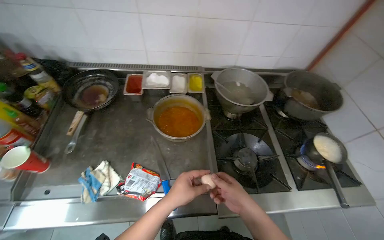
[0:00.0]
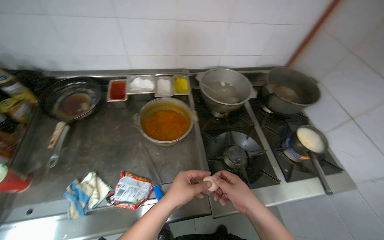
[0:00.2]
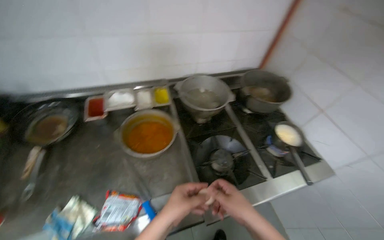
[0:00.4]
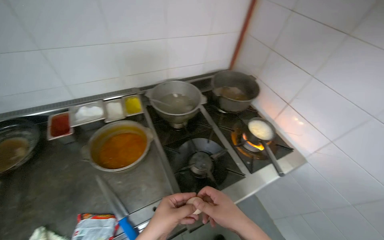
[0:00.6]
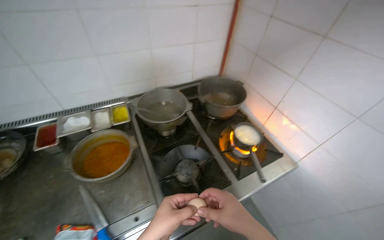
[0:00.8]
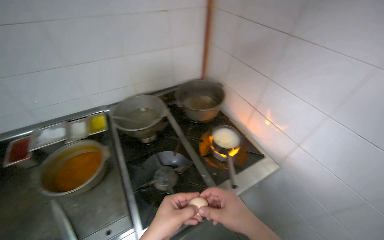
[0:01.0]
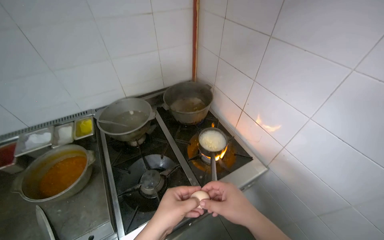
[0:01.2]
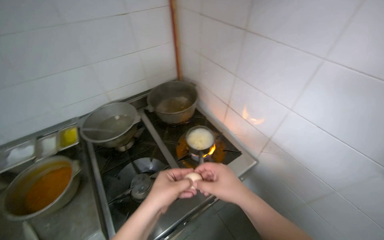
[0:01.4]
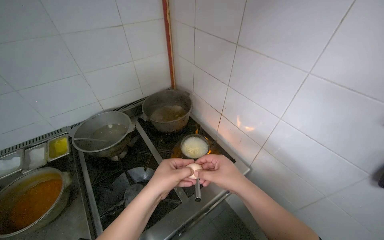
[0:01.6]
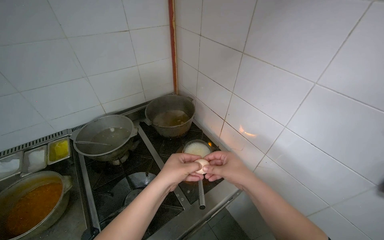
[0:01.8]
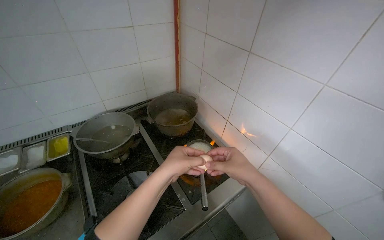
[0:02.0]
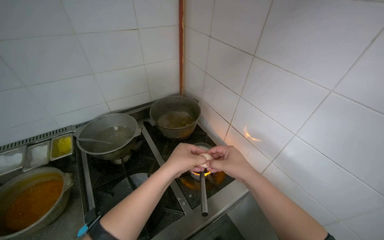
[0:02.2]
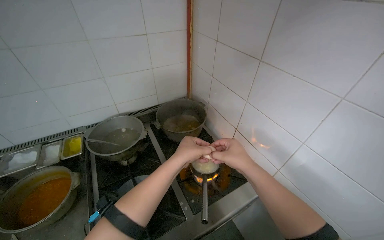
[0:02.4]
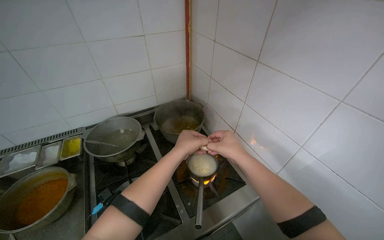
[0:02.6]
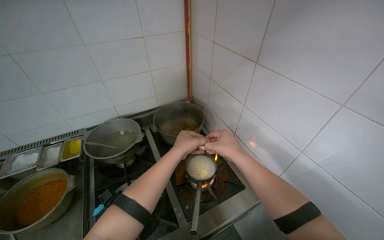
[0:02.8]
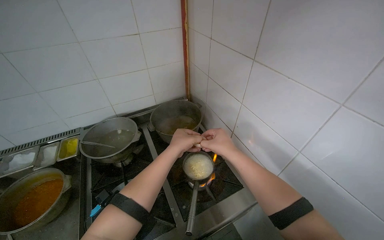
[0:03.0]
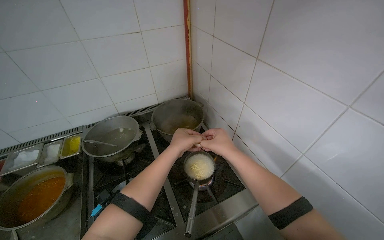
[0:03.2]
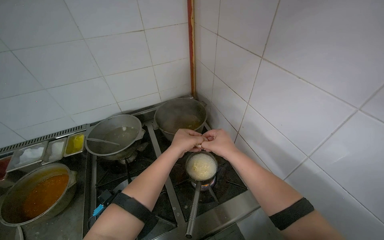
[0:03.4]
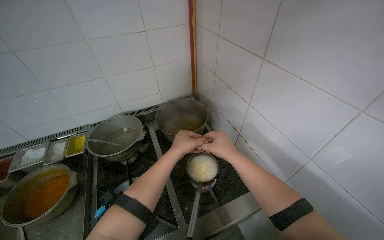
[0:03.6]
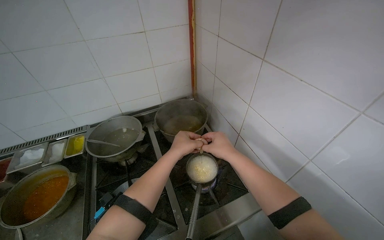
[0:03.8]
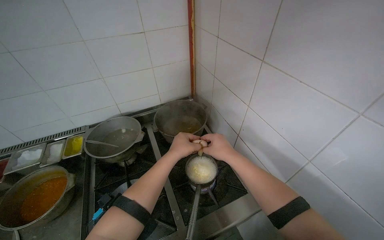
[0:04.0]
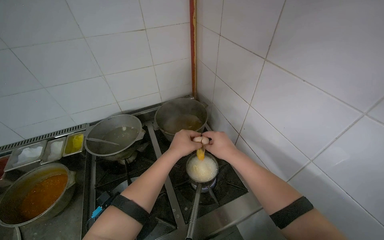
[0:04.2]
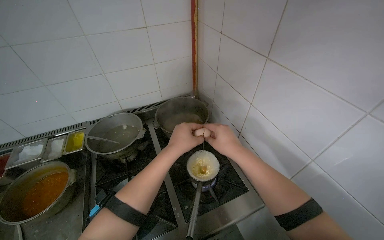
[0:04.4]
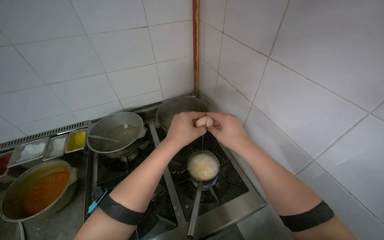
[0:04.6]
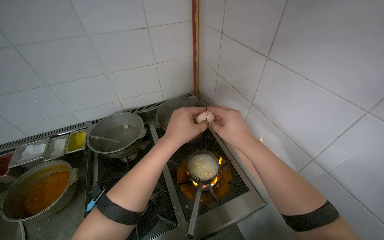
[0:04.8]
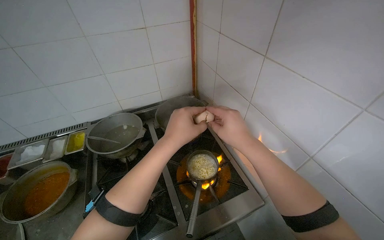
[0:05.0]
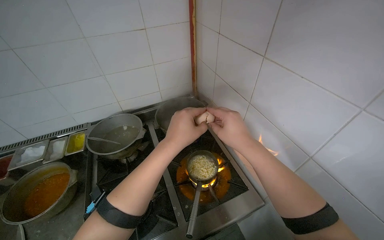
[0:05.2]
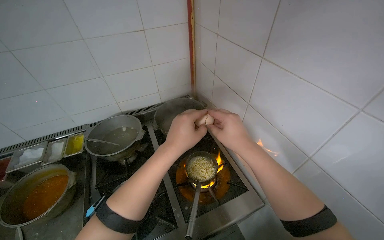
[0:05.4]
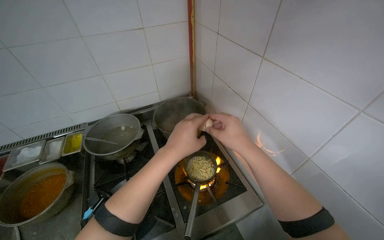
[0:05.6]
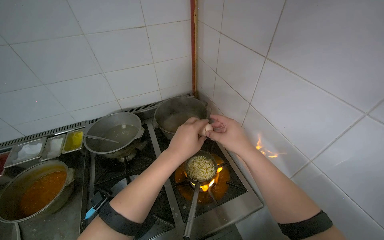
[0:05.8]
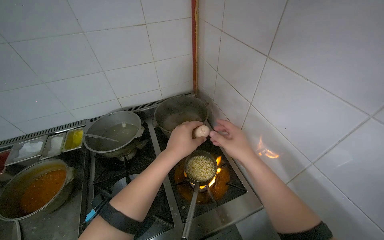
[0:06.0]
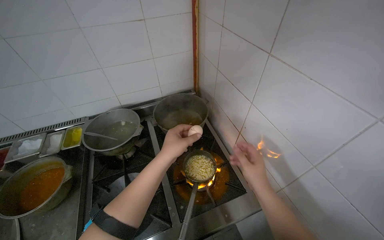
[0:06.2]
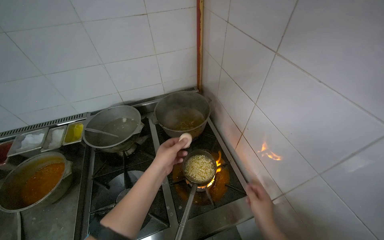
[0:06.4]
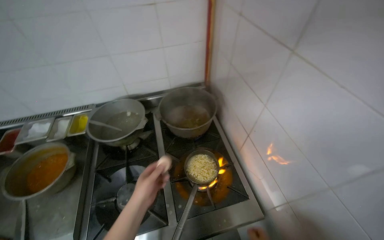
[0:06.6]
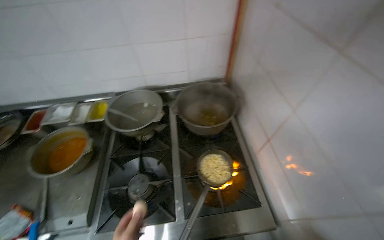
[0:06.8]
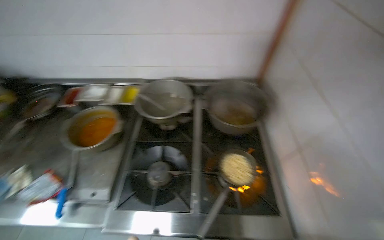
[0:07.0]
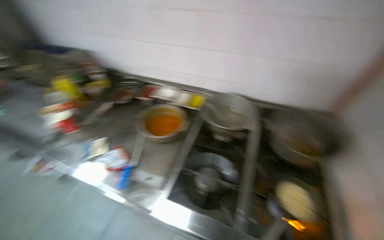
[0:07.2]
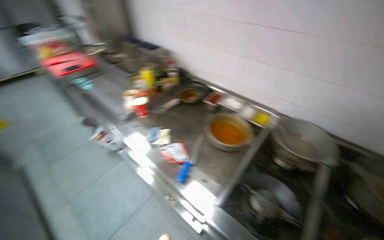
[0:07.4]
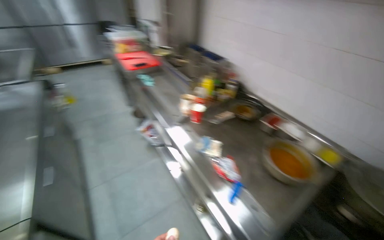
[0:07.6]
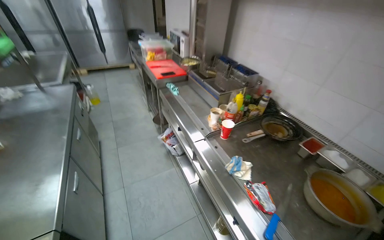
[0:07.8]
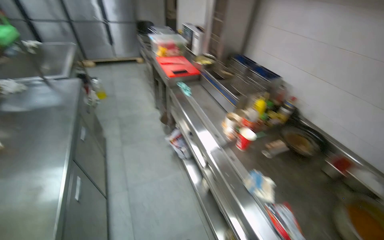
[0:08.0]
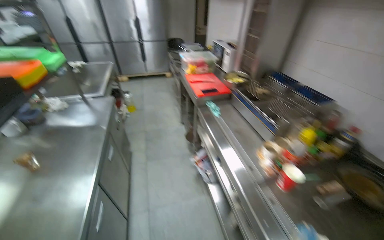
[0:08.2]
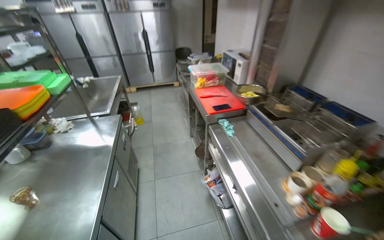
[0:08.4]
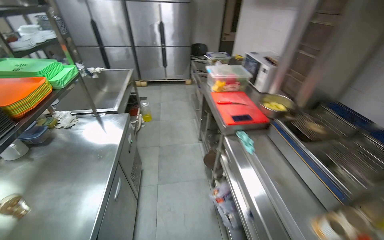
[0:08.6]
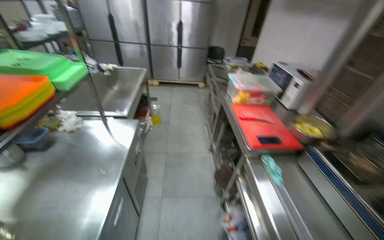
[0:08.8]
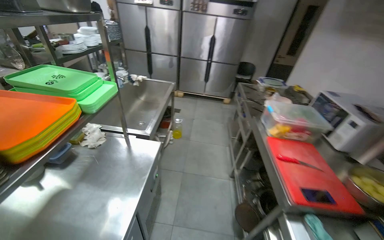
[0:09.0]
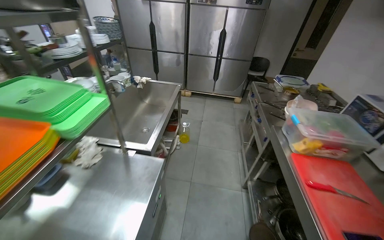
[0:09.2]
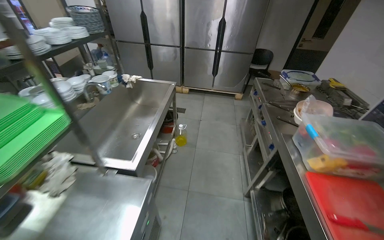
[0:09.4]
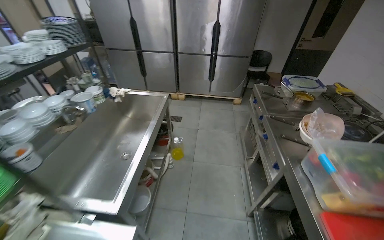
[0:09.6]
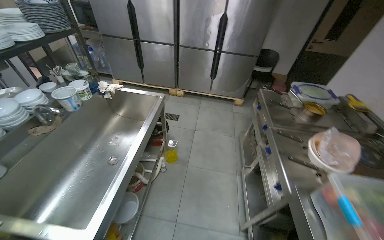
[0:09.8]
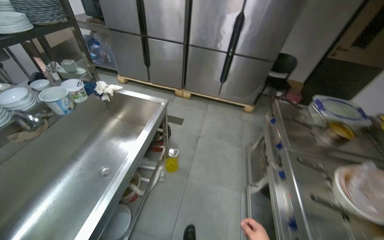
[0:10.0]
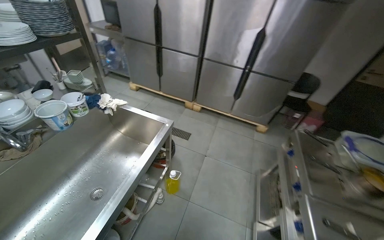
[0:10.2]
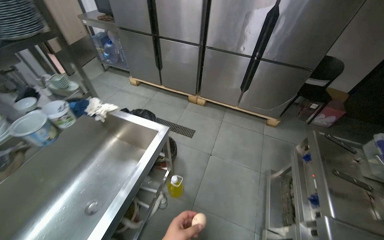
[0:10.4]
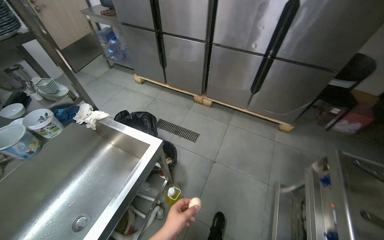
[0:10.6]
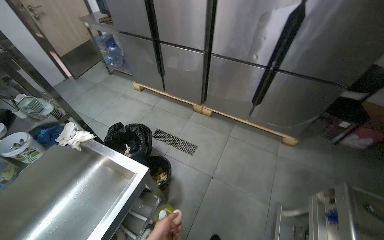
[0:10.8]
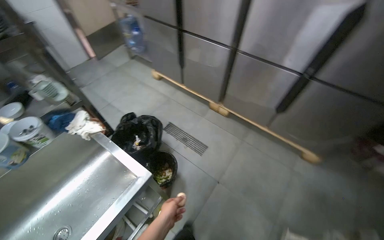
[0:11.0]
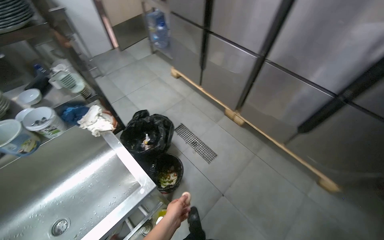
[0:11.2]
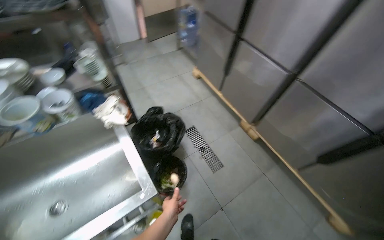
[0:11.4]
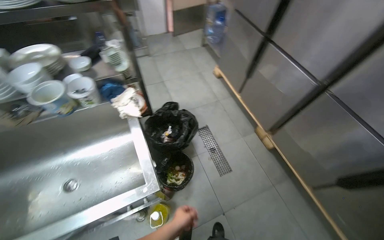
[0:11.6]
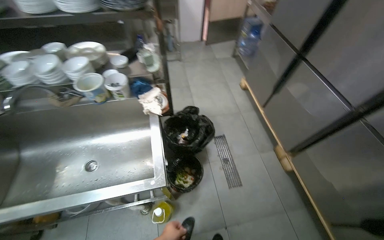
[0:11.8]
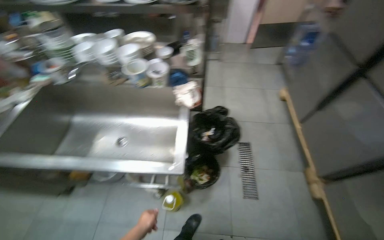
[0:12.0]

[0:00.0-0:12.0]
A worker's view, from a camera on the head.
Job: cooking food.
The whole recording: Cooking ingredients on stove. The worker adds ingredients to a pan and stirs the contents on the stove.
0:00.0 to 0:01.6: The wearer moves to the right, some 50 cm. The head rotates about 30 degrees to the right.
0:01.6 to 0:03.0: The two hands go approximately 20 cm farther from the camera and up the picture.
0:03.0 to 0:06.0: The hands stay close to where they were, moving slightly.
0:06.0 to 0:07.6: The camera travels about 60 cm. The wearer's head swings roughly 80 degrees to the left.
0:07.6 to 0:09.0: The camera travels roughly 1 m. The wearer's head swings approximately 40 degrees to the left.
0:09.0 to 0:10.4: The camera is carried some 1.5 m.
0:10.4 to 0:12.0: The camera is carried some 60 cm. The wearer's head swings about 75 degrees to the left.

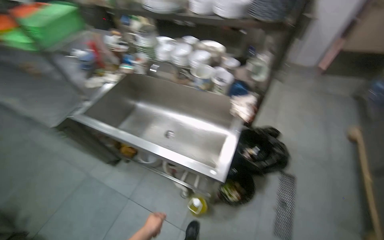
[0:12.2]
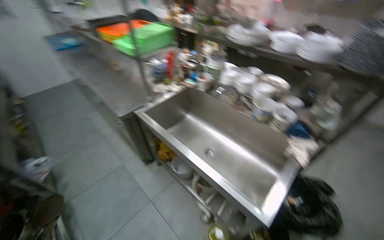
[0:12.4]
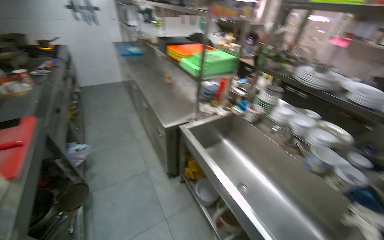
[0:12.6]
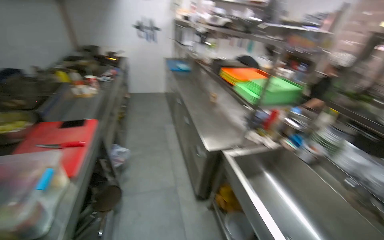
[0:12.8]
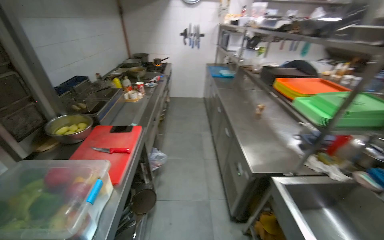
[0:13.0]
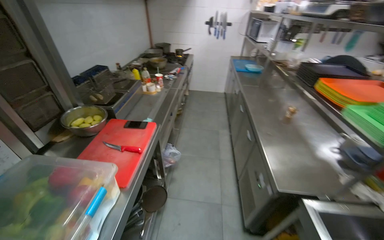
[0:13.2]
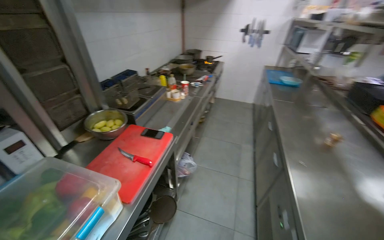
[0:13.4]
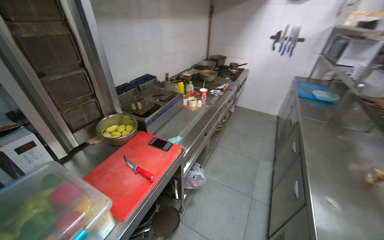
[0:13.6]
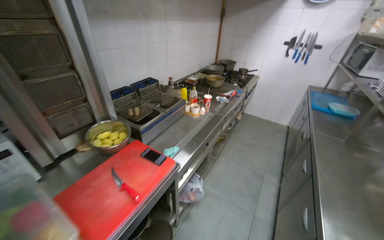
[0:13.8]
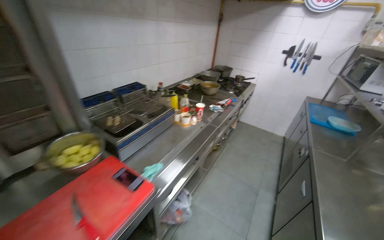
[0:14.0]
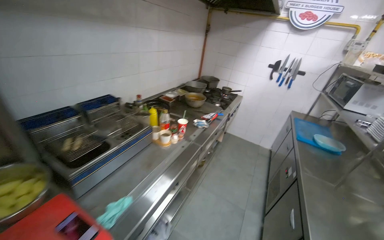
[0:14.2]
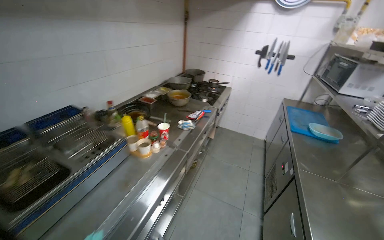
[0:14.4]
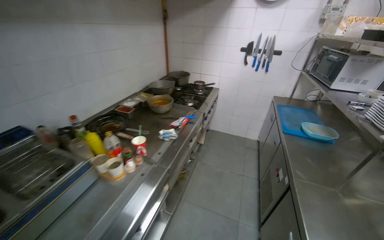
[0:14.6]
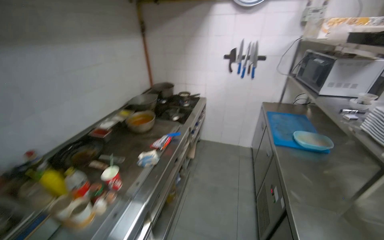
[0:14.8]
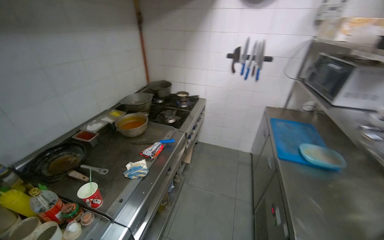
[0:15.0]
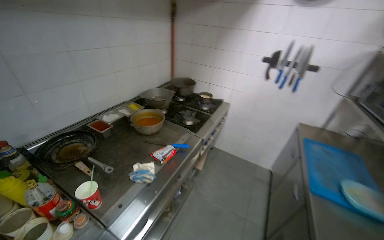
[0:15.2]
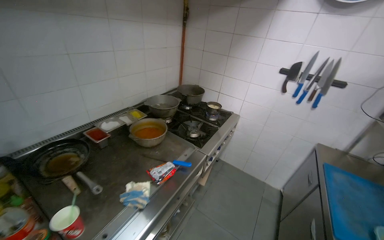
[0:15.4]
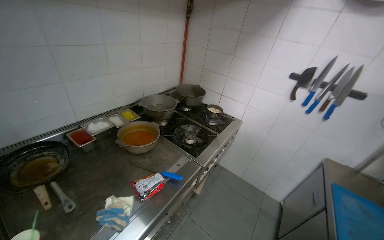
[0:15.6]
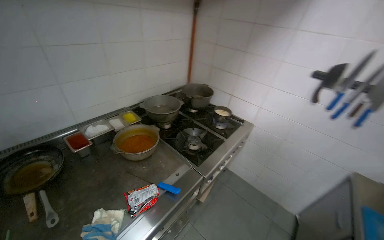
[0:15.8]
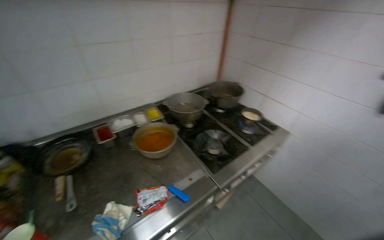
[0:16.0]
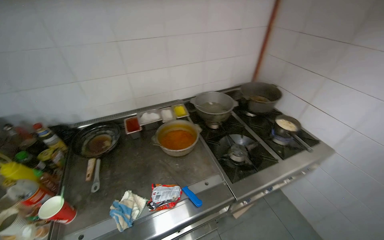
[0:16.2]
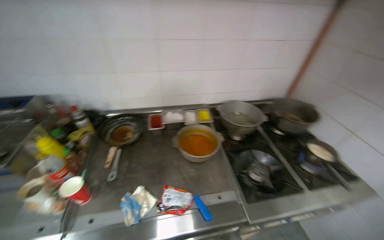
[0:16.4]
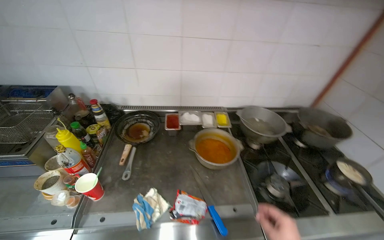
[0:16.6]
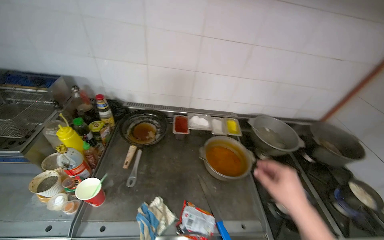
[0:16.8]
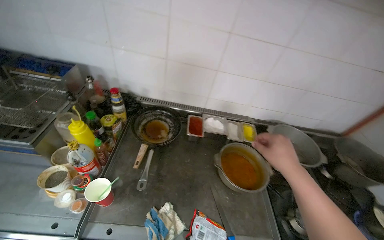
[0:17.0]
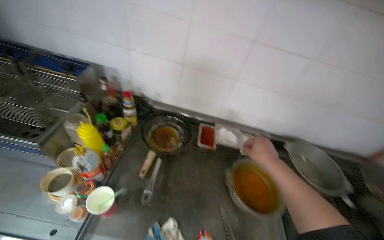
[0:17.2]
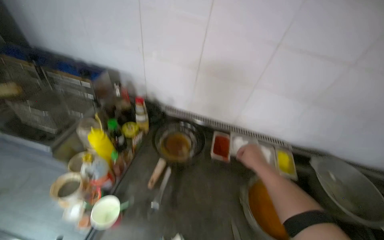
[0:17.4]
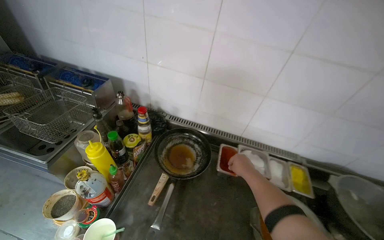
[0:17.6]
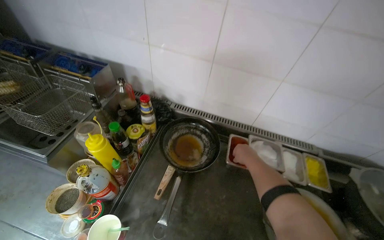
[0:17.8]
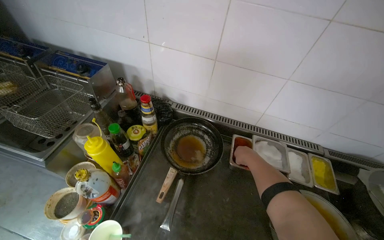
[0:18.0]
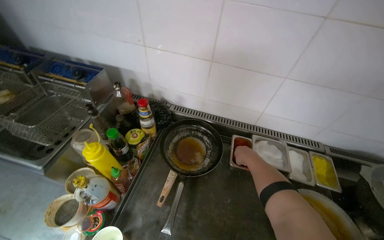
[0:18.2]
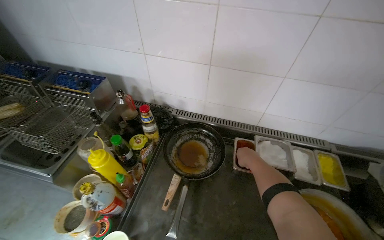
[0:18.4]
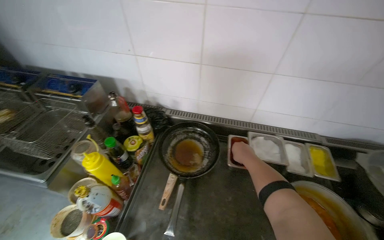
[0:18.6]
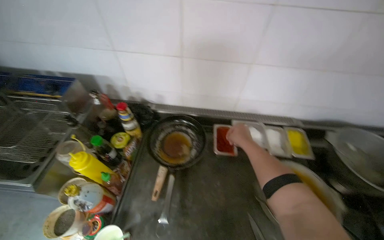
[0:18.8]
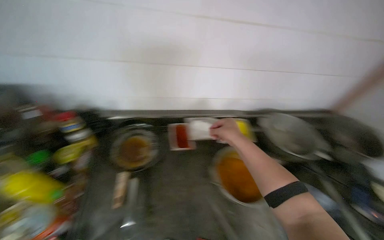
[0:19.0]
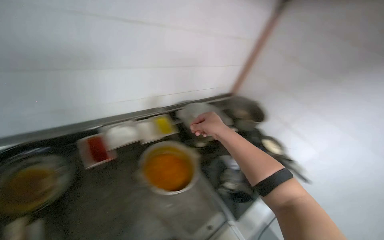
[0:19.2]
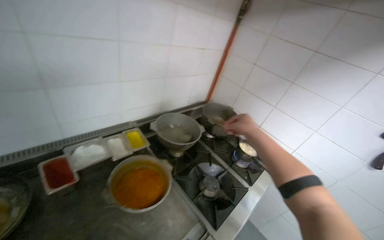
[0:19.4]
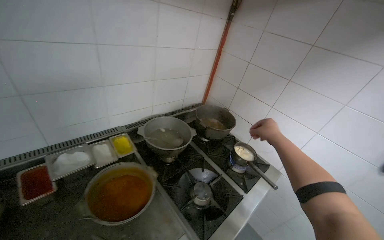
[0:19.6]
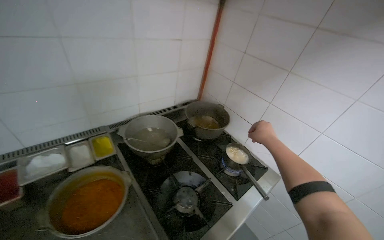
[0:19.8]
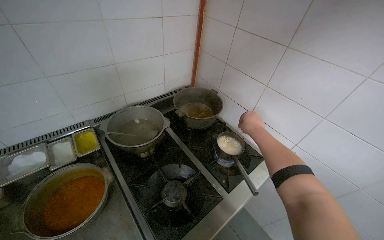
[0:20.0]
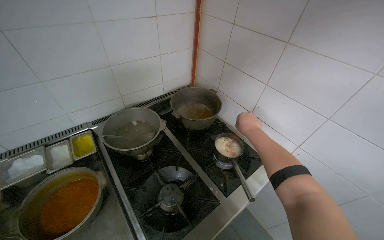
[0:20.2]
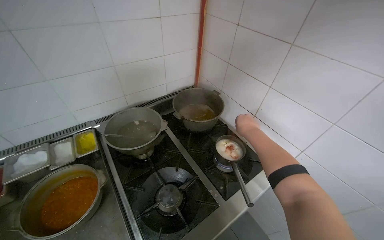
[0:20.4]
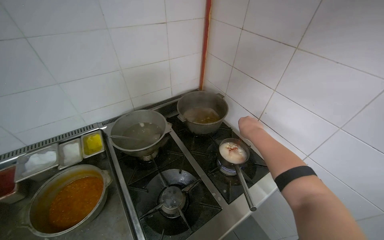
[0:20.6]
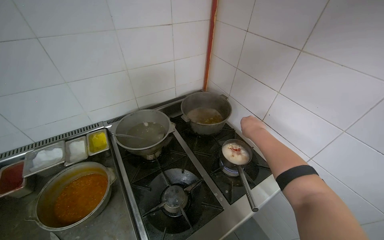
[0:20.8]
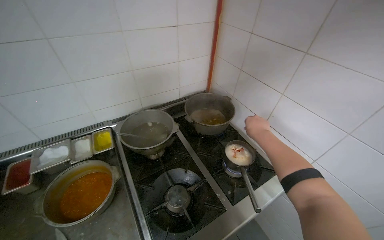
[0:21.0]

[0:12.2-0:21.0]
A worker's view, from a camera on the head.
Job: cooking food.
The whole recording: Cooking ingredients on stove. The worker adds ingredients to a pan and stirs the contents on the stove.
0:12.2 to 0:13.6: The head travels approximately 1 m. The head rotates some 90 degrees to the left. The wearer looks about 20 degrees further upward.
0:13.6 to 0:15.2: The wearer moves some 1.5 m.
0:15.2 to 0:16.6: The camera travels some 60 cm. The wearer looks some 55 degrees further to the left.
0:16.6 to 0:18.0: The head travels approximately 50 cm. The wearer looks about 20 degrees further to the left.
0:18.0 to 0:19.6: The camera is carried approximately 40 cm. The wearer looks some 55 degrees further to the right.
0:19.6 to 0:21.0: The camera sweeps to the left, by some 15 degrees.
